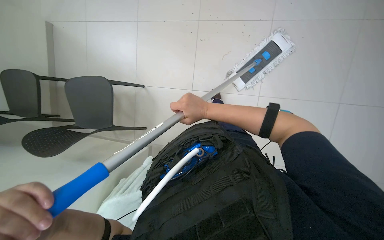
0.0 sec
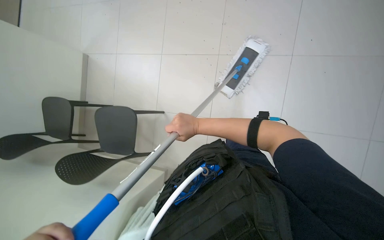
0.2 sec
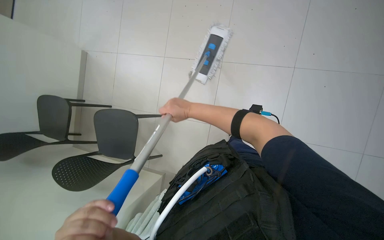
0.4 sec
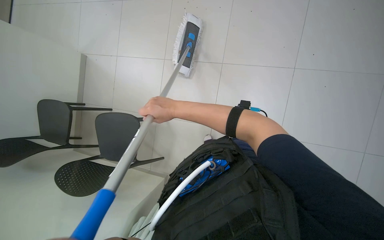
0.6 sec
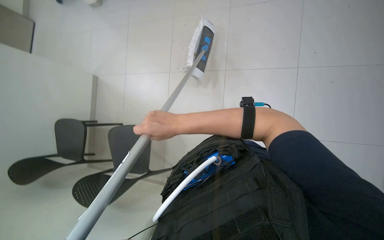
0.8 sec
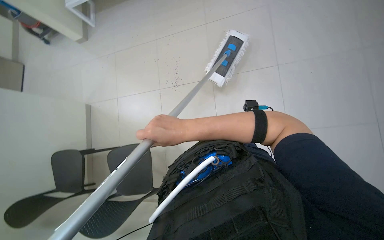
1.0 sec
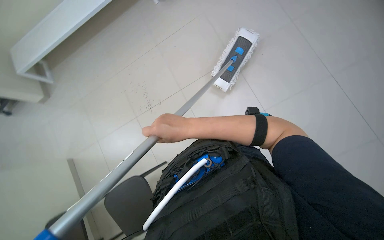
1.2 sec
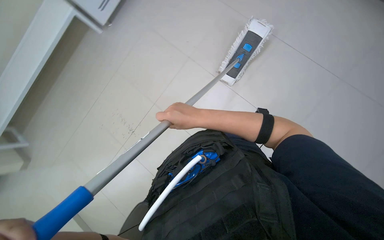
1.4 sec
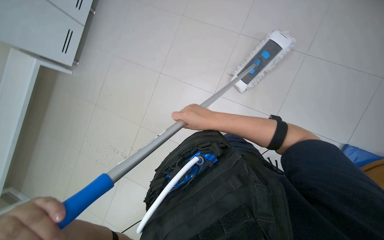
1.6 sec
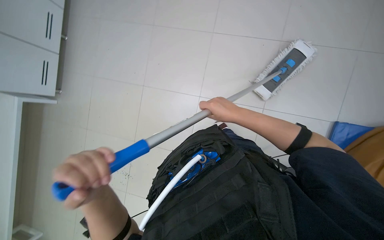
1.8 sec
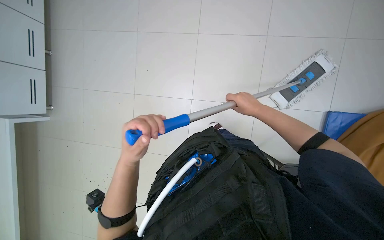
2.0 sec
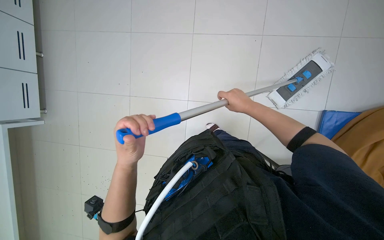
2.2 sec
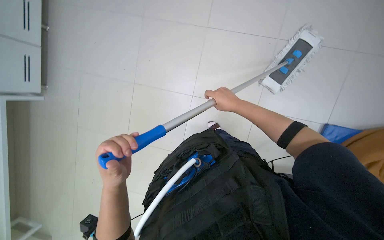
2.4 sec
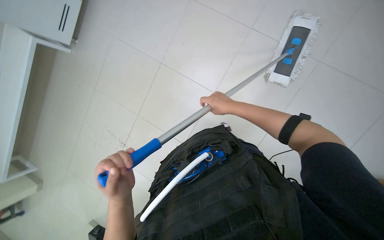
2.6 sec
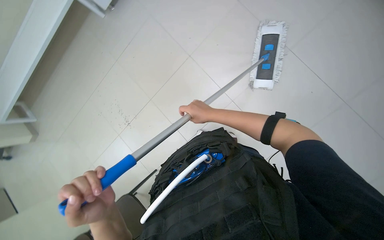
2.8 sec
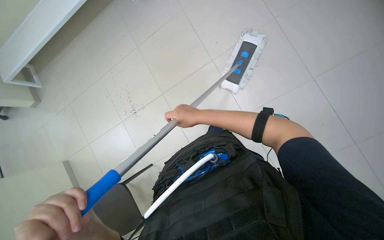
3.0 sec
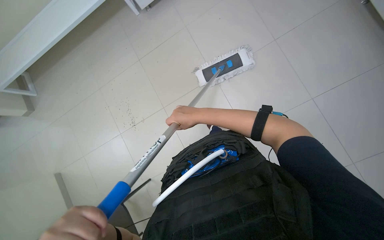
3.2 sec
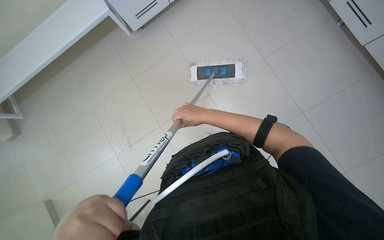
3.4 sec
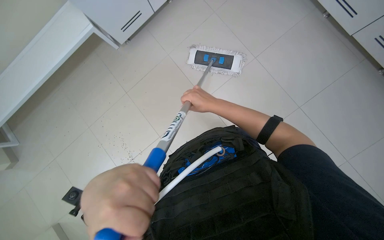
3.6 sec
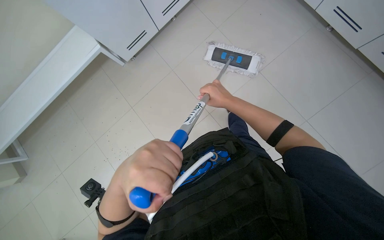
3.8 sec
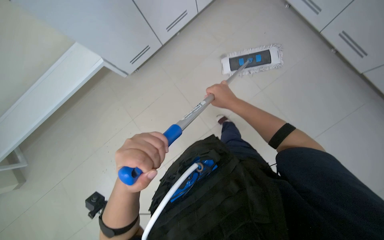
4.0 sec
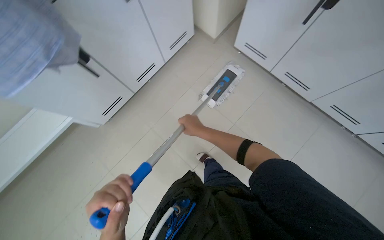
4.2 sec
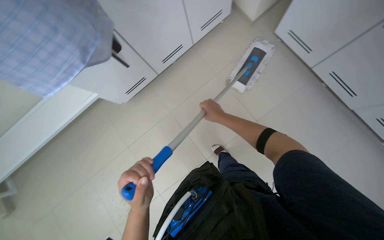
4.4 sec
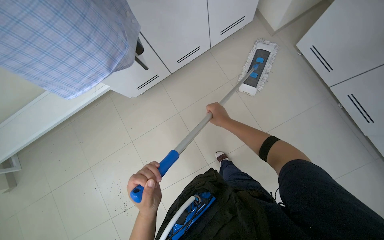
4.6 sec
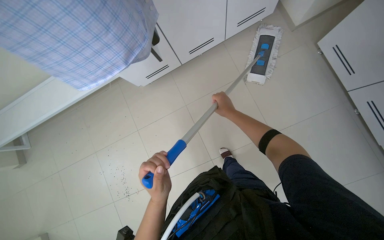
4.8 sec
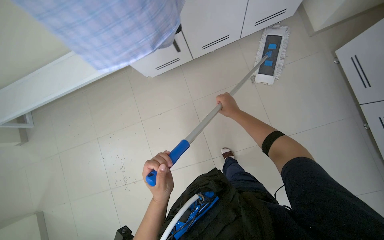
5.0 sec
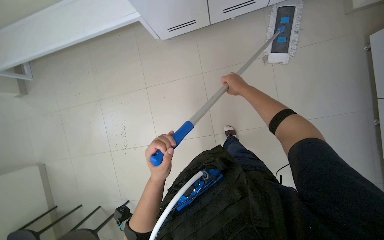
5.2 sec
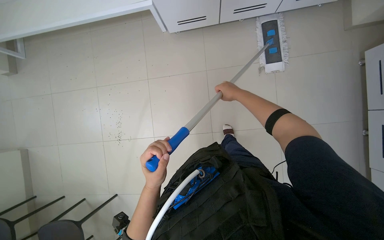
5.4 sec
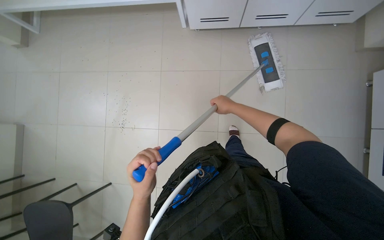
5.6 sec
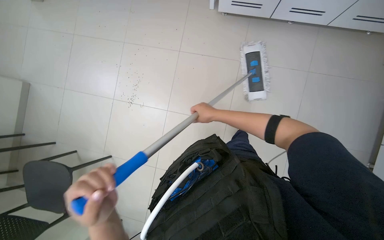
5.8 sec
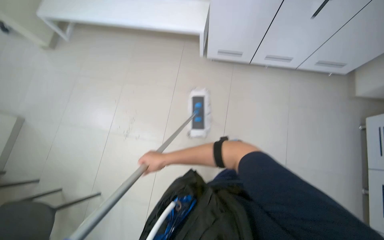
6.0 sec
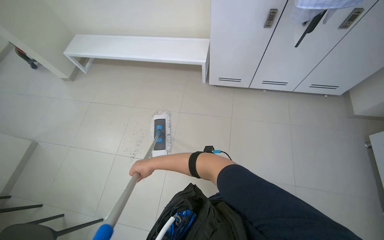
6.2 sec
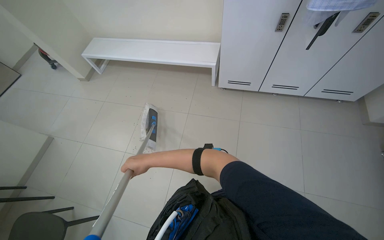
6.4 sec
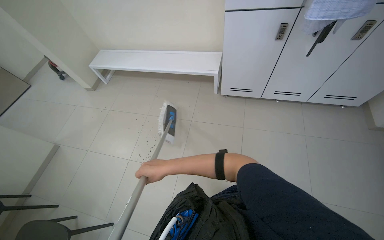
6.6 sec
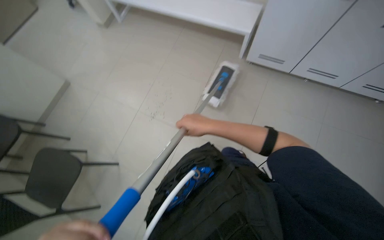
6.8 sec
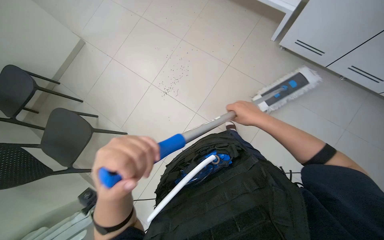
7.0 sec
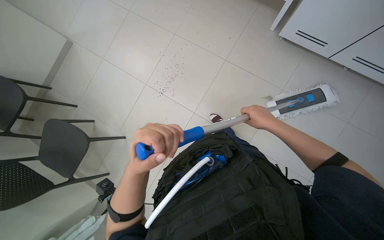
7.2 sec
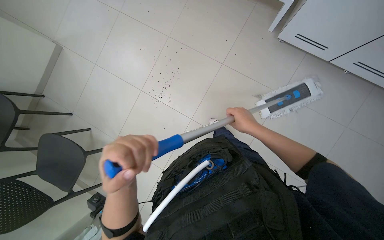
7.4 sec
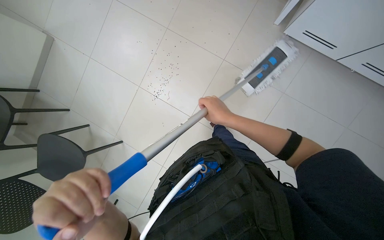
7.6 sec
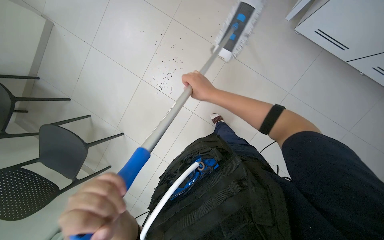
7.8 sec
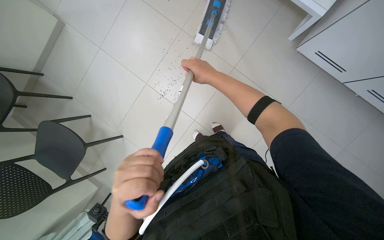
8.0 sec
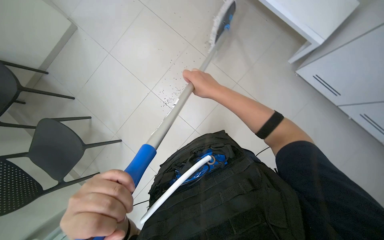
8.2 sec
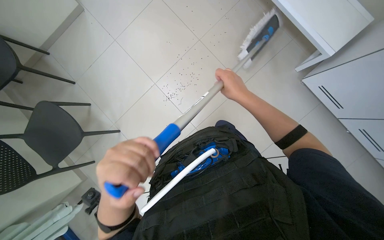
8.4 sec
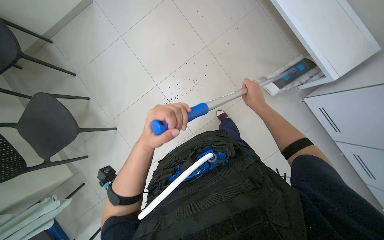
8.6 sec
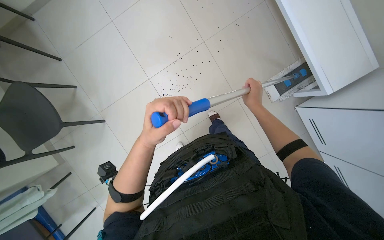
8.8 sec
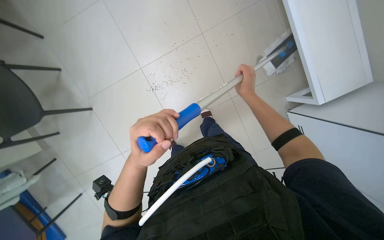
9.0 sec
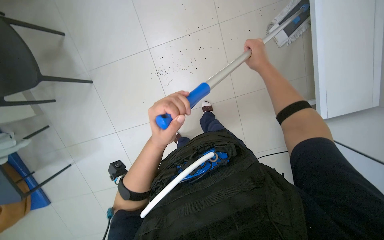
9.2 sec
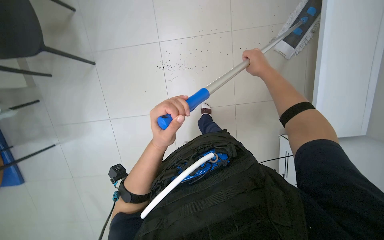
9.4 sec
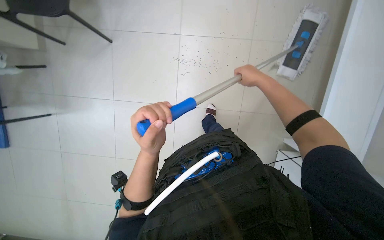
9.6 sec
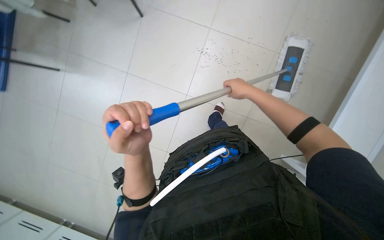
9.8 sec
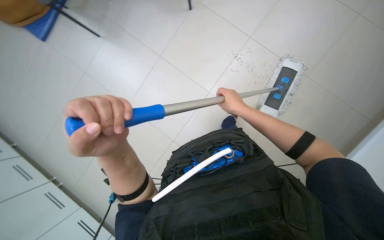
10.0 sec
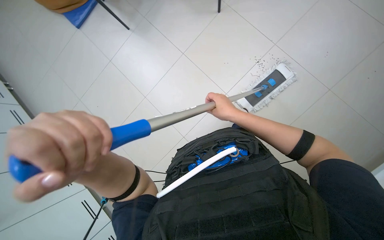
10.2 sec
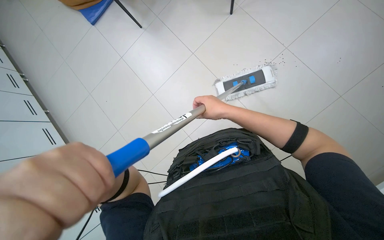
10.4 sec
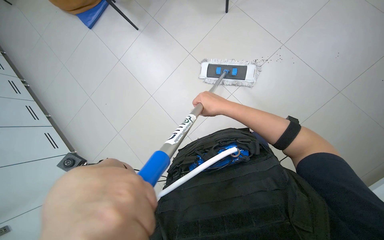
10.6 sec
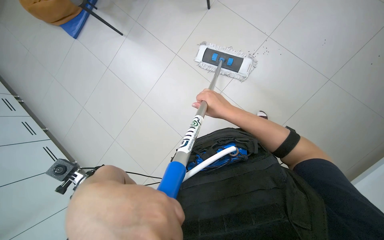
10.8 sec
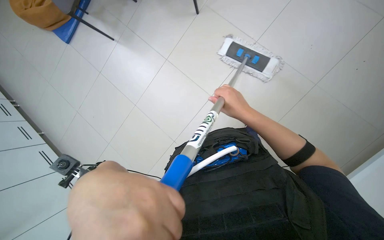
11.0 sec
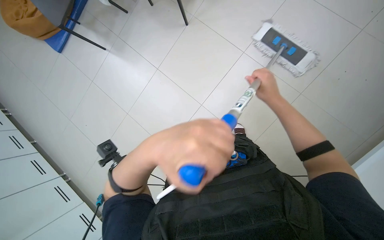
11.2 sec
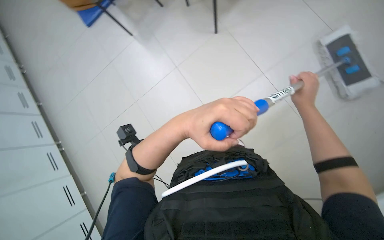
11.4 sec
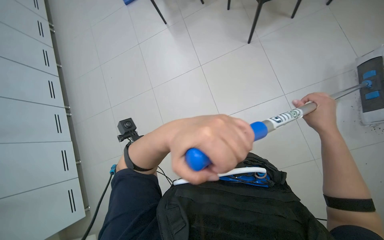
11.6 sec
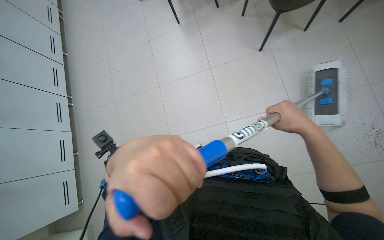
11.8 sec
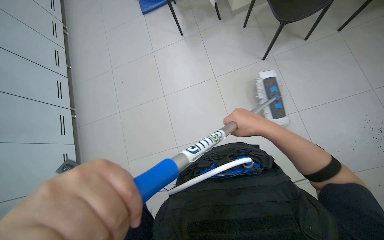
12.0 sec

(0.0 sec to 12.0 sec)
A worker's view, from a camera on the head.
Job: mopping floor.
The whole recording: Mopping floor. The worker mops the floor with a flat mop.
1.6 sec - 3.0 sec: The right hand heads farther from the camera, covering roughly 10 cm.
4.4 sec - 6.0 sec: The view tilts about 15 degrees downward. The scene turns approximately 50 degrees clockwise in the picture.
6.0 sec - 7.6 sec: The wearer looks approximately 20 degrees further to the left. The view tilts approximately 15 degrees downward. The right hand moves left and right over about 40 cm, changing direction 2 times.
7.6 sec - 9.0 sec: Everything in view rotates about 30 degrees clockwise. The hands both shift up the picture by some 35 cm.
9.0 sec - 10.4 sec: Everything in view rotates some 70 degrees clockwise.

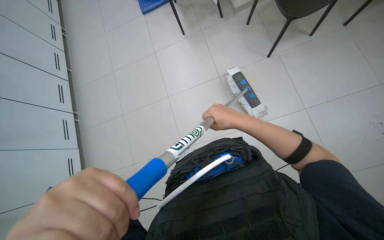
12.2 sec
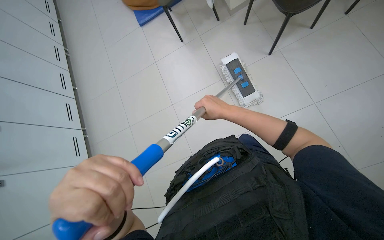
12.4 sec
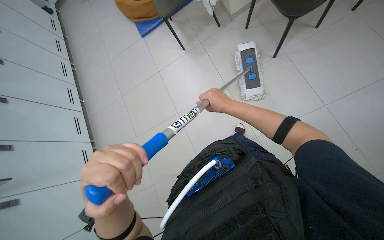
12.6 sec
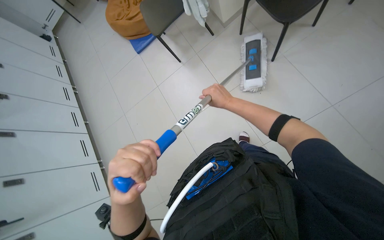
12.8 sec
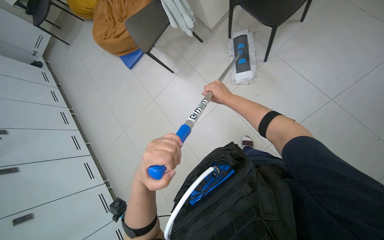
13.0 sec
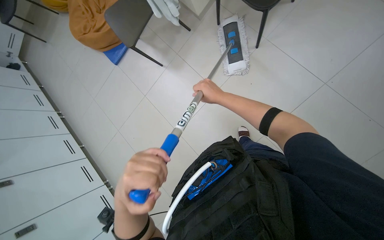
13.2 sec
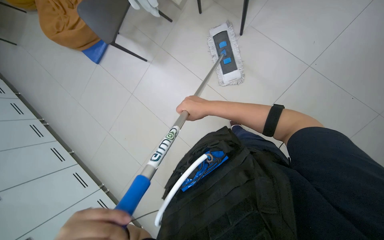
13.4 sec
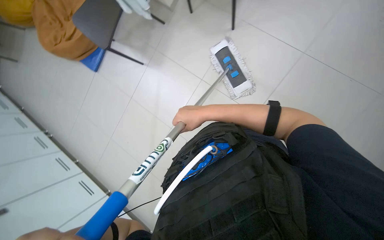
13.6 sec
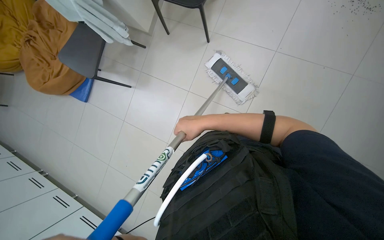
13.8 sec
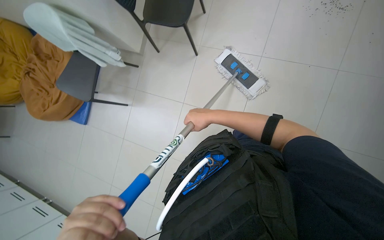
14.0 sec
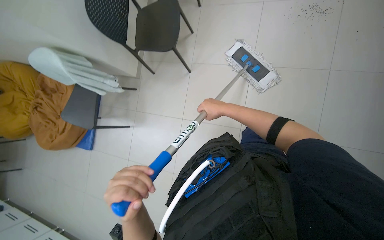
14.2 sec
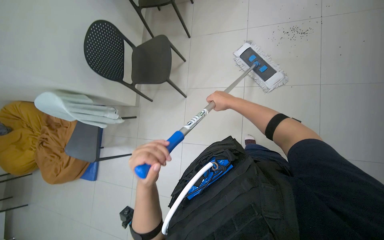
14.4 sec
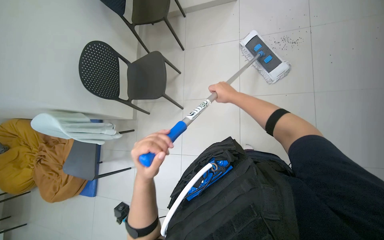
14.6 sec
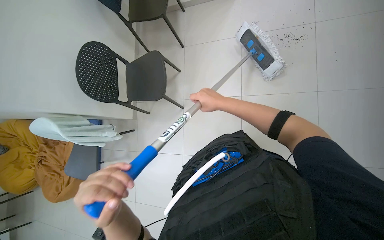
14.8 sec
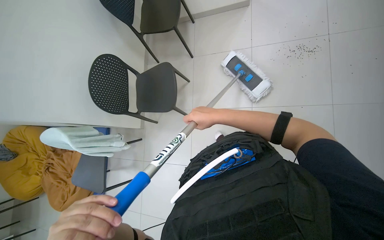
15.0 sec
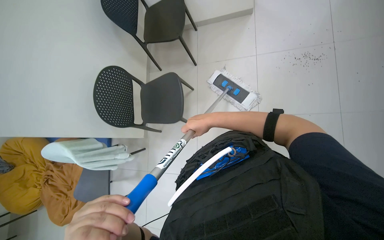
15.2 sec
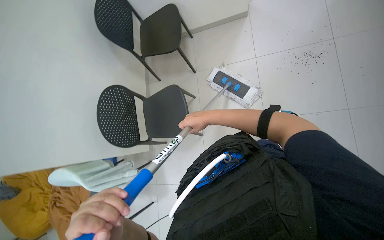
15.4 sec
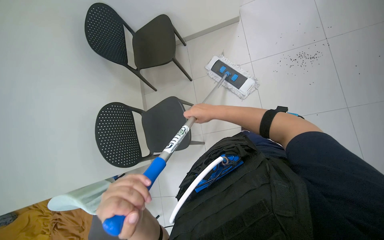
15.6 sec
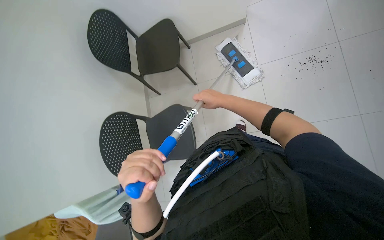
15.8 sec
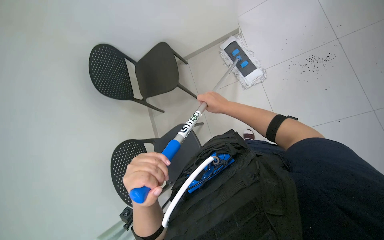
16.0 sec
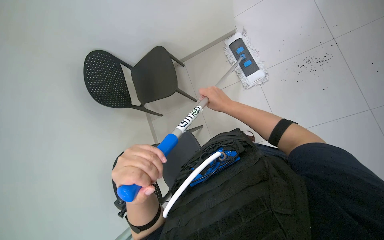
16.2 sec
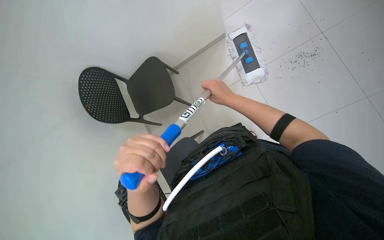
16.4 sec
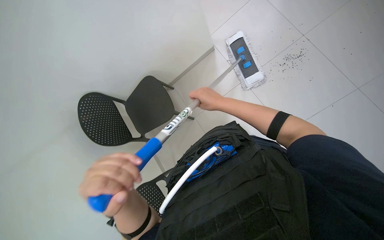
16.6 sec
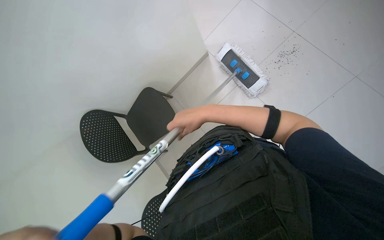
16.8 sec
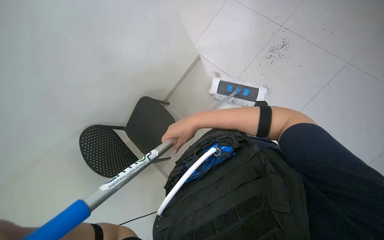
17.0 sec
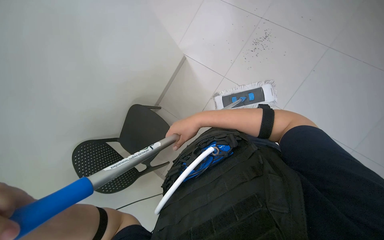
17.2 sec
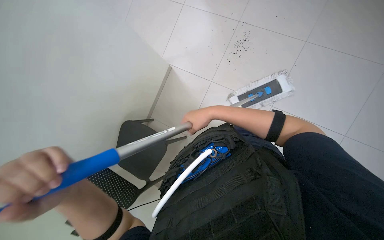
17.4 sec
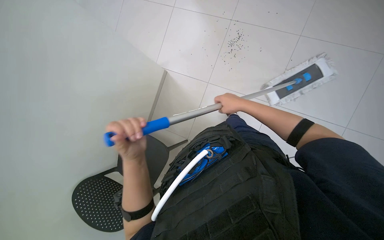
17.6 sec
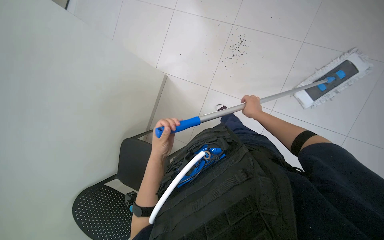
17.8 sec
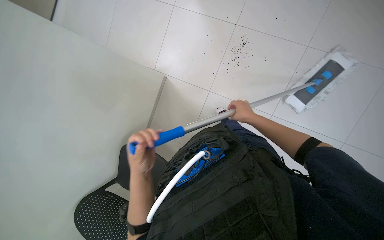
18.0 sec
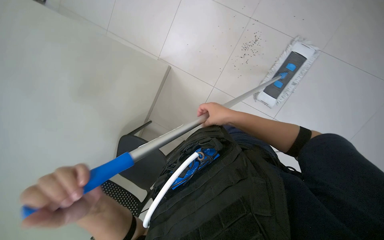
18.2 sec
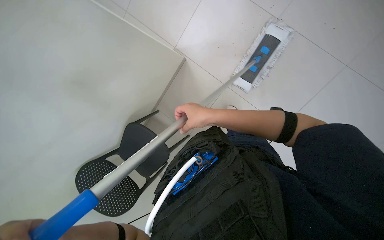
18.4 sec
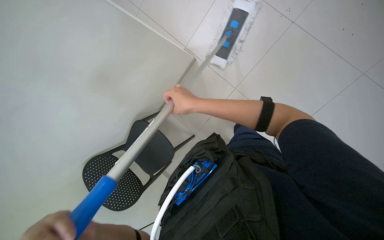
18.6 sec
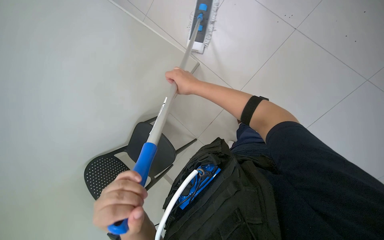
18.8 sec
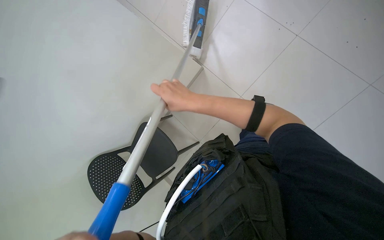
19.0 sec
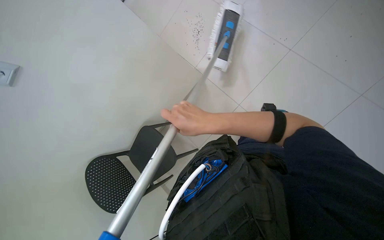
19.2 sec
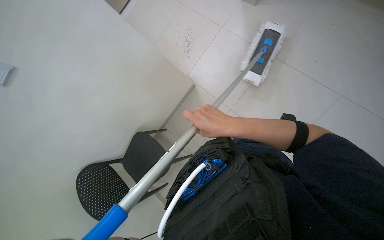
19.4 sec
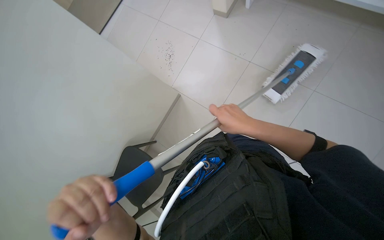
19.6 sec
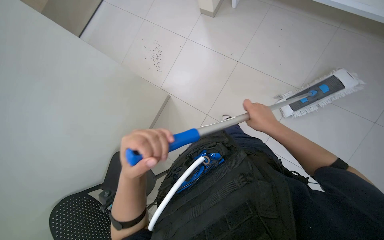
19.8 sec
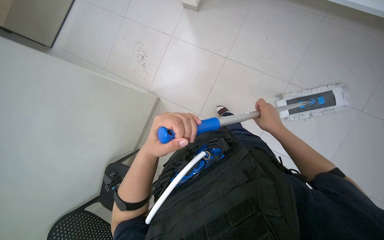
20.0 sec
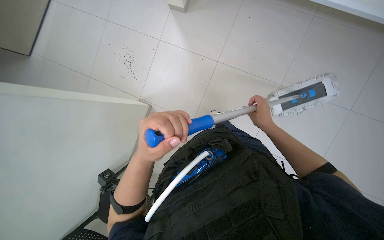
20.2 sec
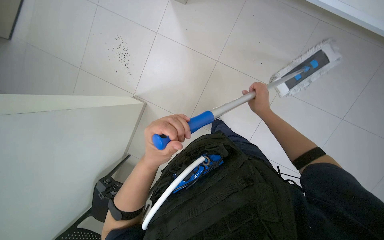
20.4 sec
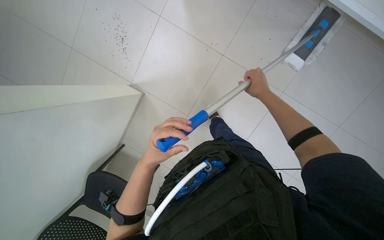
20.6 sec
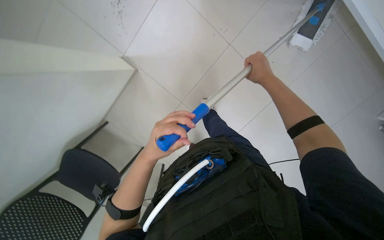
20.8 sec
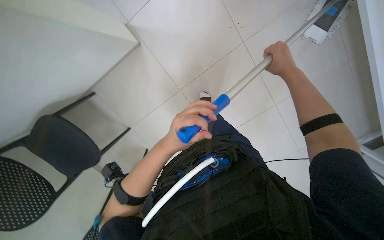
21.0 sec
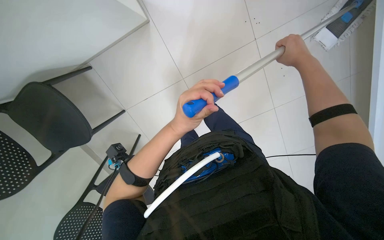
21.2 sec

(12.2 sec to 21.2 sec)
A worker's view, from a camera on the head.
Job: mopping floor.
The whole recording: Mopping floor. The worker mops the floor with a flat mop.
12.2 sec - 13.8 sec: Everything in view rotates approximately 45 degrees counterclockwise.
13.8 sec - 15.2 sec: The camera is carried some 40 cm. The wearer looks roughly 15 degrees further upward.
15.2 sec - 16.6 sec: The camera is carried roughly 50 cm. The scene rotates counterclockwise by about 35 degrees.
16.6 sec - 18.2 sec: The scene rotates counterclockwise by approximately 35 degrees.
19.8 sec - 21.2 sec: The camera is aimed roughly 25 degrees further to the right. The left hand is displaced up the picture by approximately 20 cm; the right hand travels up the picture by roughly 35 cm.
